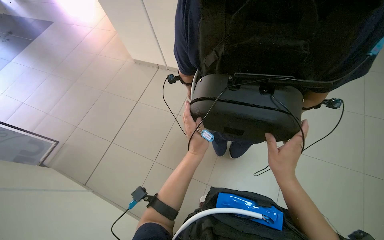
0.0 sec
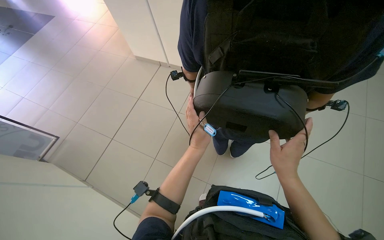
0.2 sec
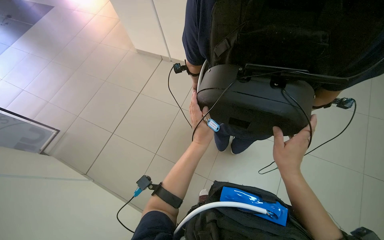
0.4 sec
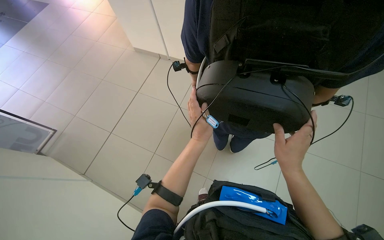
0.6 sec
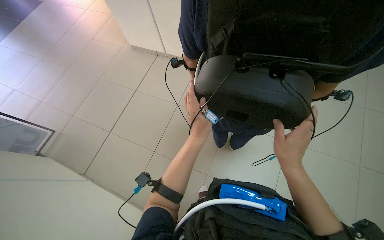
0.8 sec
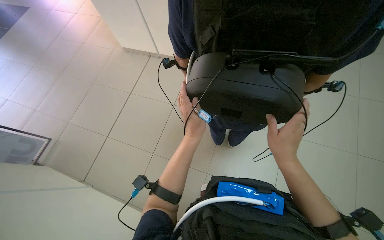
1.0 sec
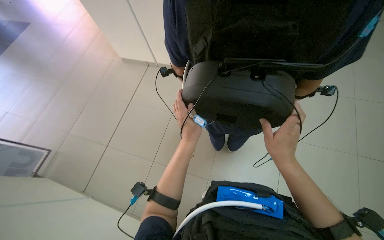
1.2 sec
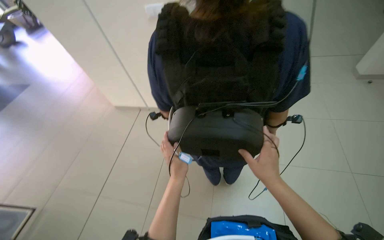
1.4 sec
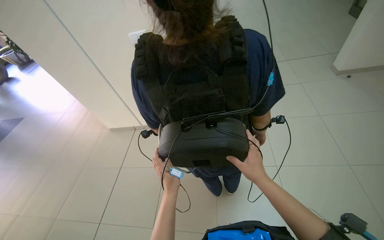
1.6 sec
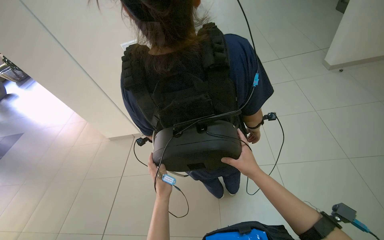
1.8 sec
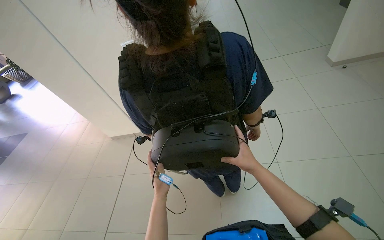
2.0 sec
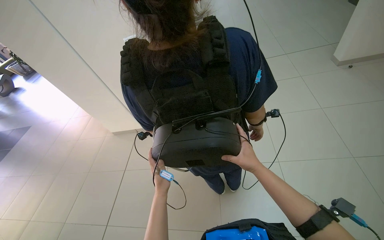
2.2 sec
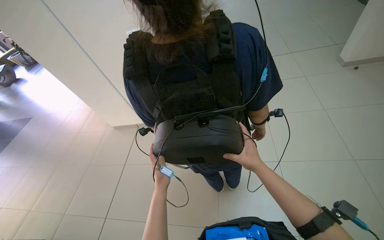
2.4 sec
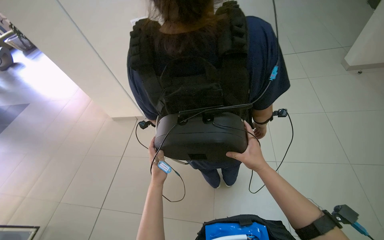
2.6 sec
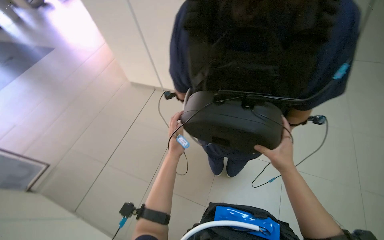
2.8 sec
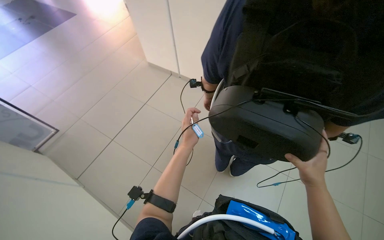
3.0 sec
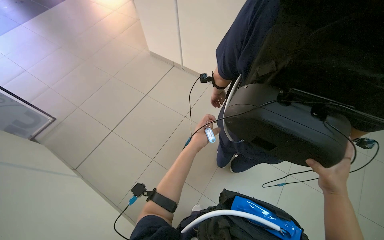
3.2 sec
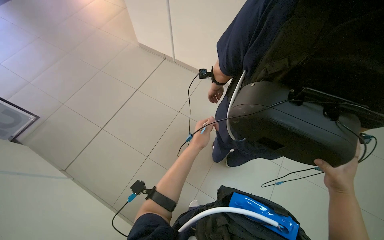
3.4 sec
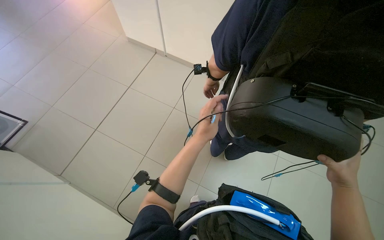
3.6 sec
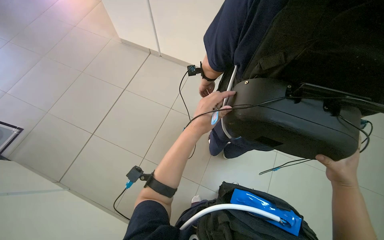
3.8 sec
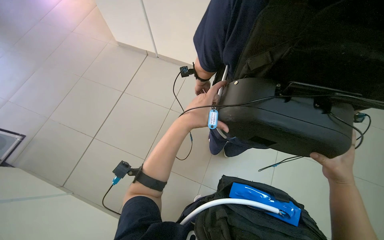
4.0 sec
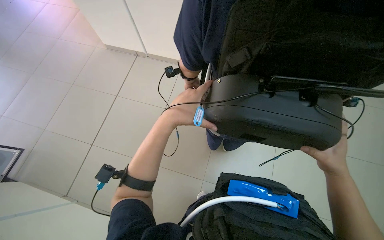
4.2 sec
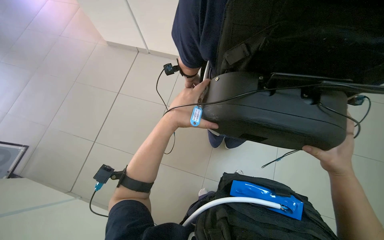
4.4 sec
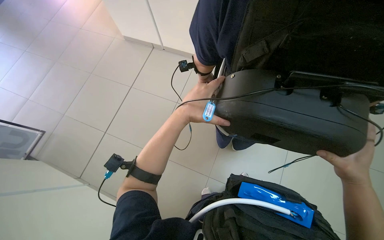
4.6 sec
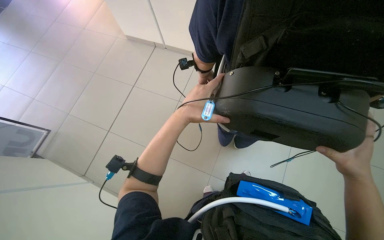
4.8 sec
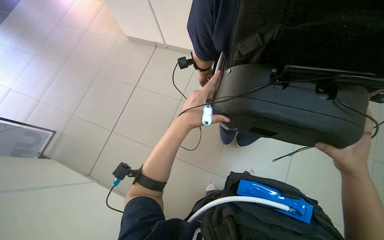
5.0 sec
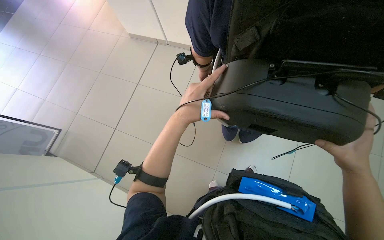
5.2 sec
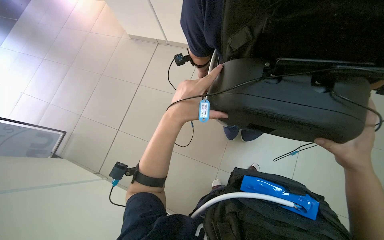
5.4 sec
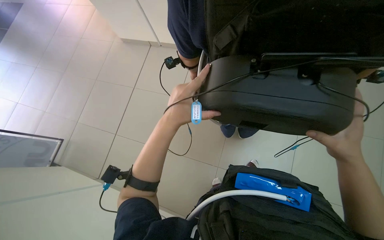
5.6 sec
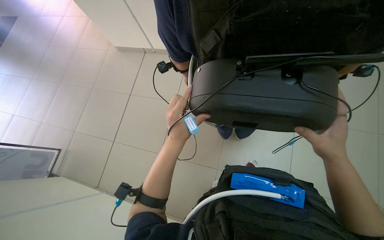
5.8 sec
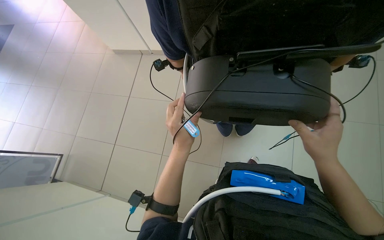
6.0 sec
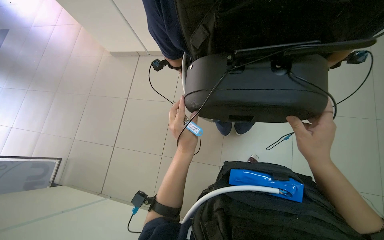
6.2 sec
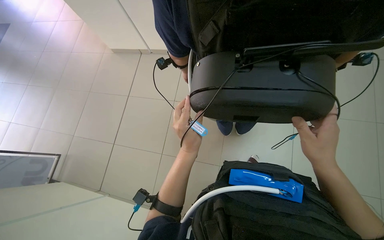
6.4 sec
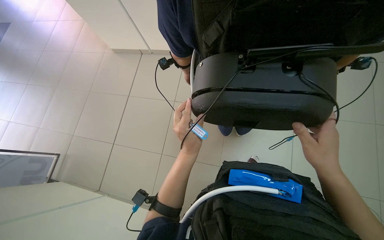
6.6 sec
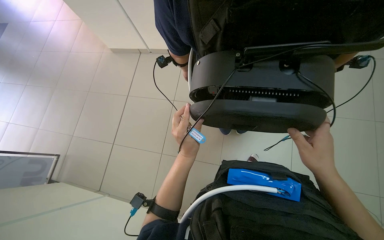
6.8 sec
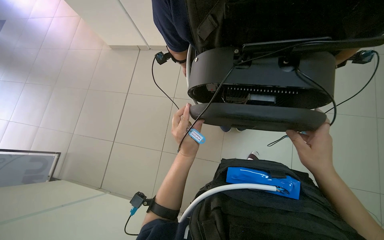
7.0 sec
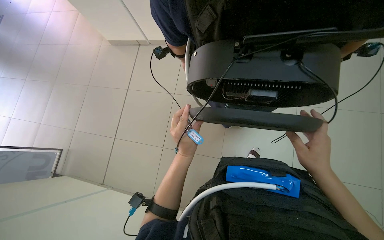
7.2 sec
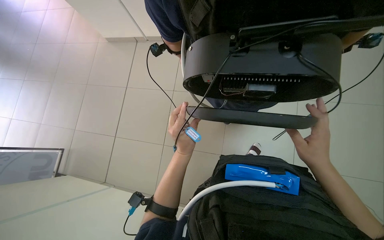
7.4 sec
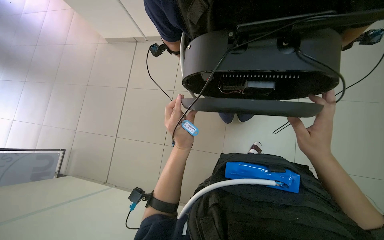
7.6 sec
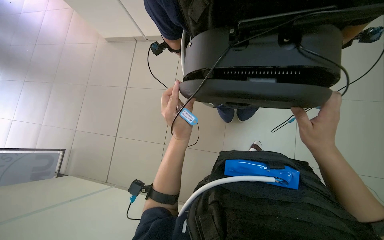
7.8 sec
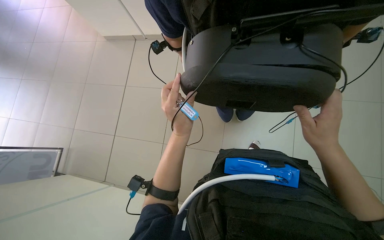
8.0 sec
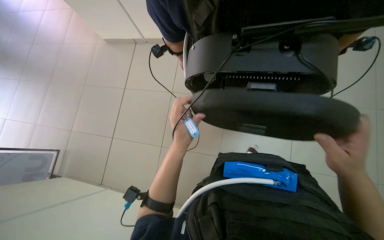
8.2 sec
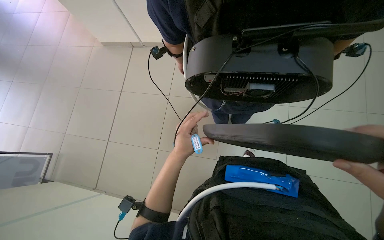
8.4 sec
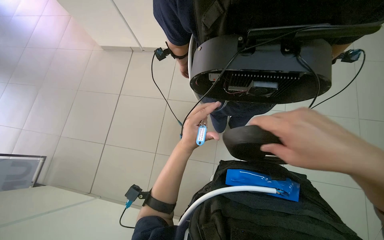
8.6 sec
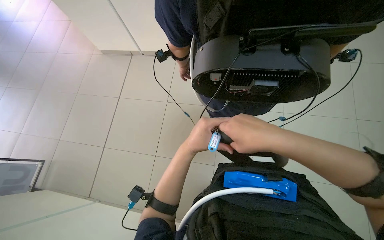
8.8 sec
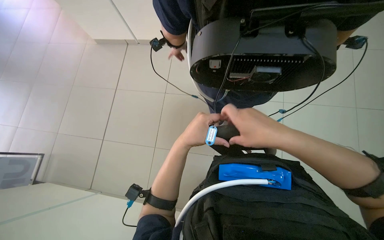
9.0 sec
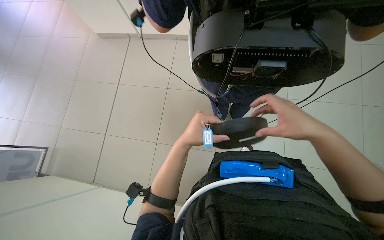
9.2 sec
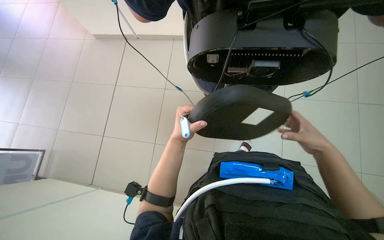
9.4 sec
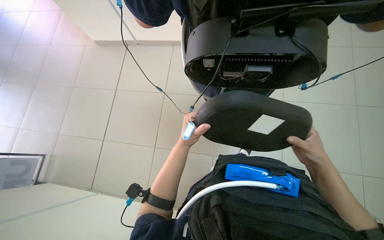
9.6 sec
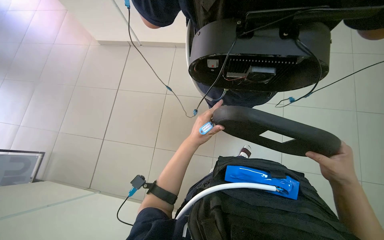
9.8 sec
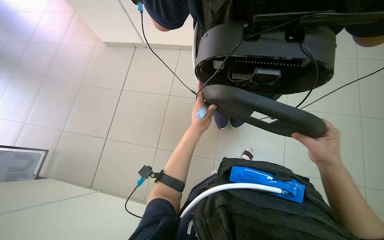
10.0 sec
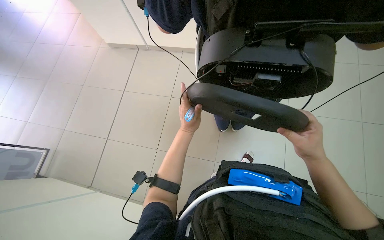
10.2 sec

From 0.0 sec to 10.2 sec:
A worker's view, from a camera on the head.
Job: organizing items.
The whole recording: Disassembling a device. The worker disassembles a black device by removing a component.
From 0.0 sec to 1.4 sec: The camera pitches upward, by roughly 15 degrees.
From 3.0 sec to 4.4 sec: The left hand shifts roughly 10 cm up the picture.
From 4.4 sec to 5.8 sec: The hands stay close to where they were, moving slightly.
From 8.8 sec to 10.2 sec: The right hand goes roughly 20 cm to the right and farther from the camera.

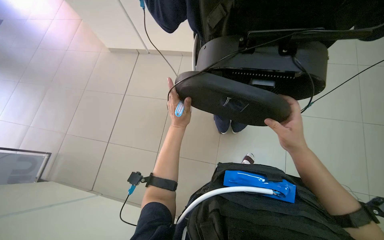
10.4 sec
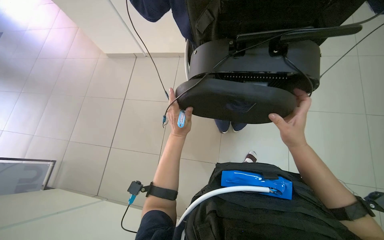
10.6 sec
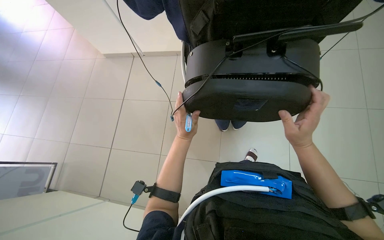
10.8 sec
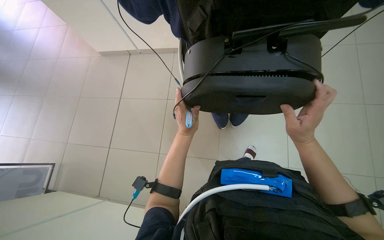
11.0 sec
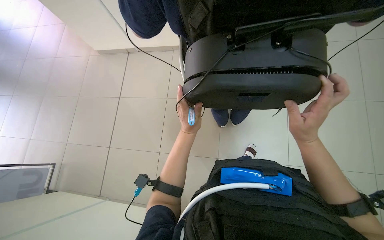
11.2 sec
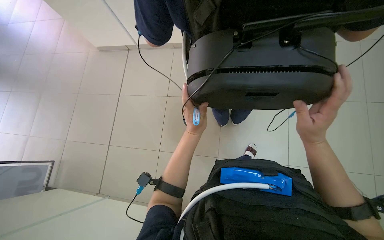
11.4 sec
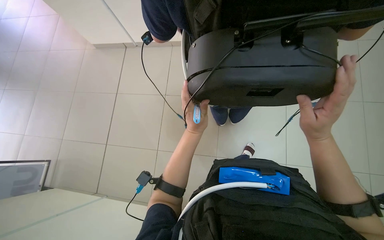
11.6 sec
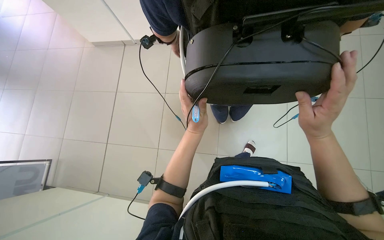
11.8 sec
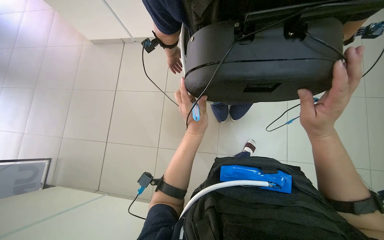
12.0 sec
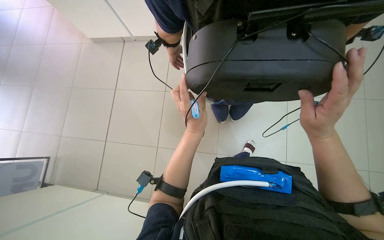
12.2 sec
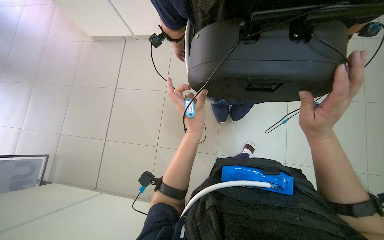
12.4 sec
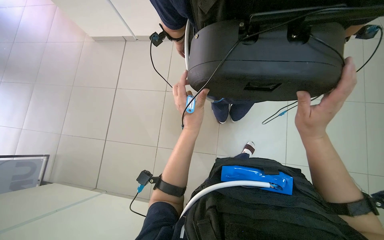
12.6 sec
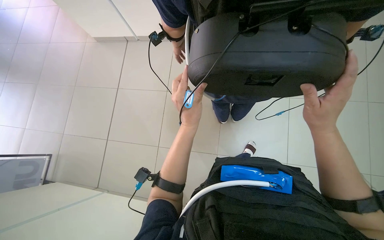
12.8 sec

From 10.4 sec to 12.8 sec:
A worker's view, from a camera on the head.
Job: organizing items.
The whole recording: Disassembling a device. The worker disassembles a black device by removing a component.
From 10.4 sec to 12.8 sec: The hands stay close to where they were, moving slightly.

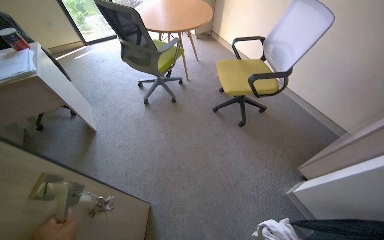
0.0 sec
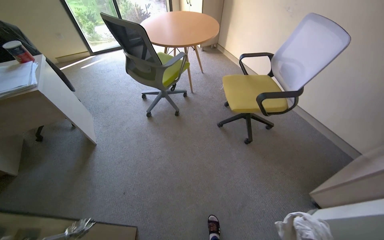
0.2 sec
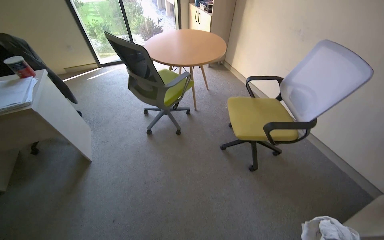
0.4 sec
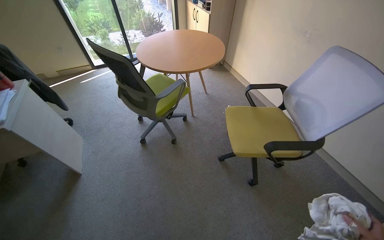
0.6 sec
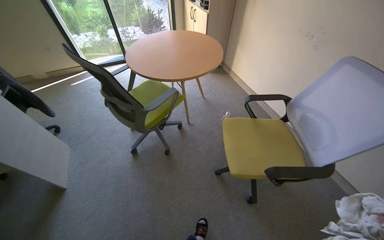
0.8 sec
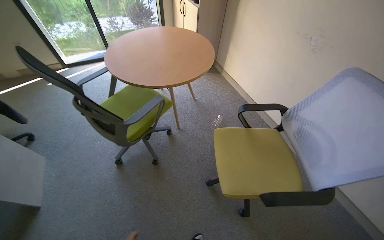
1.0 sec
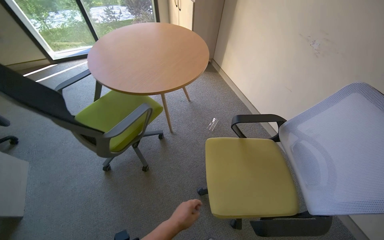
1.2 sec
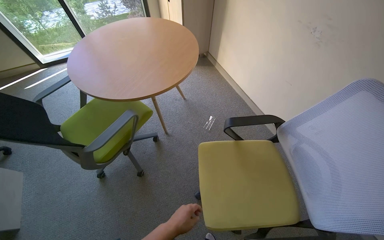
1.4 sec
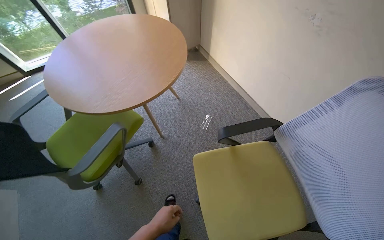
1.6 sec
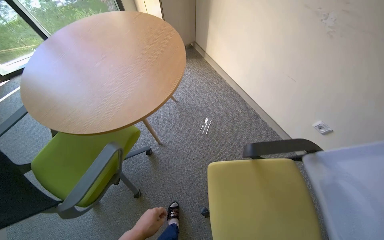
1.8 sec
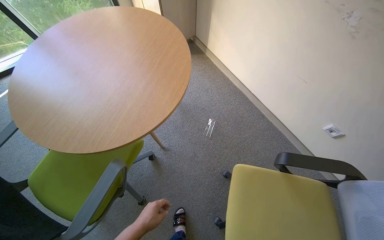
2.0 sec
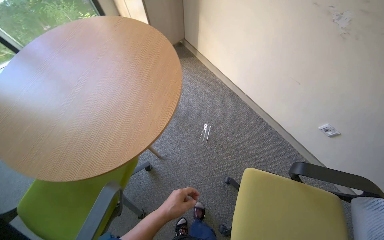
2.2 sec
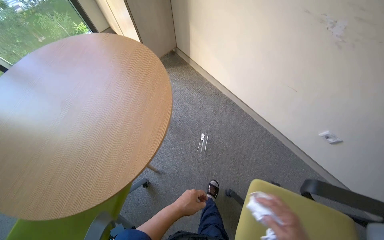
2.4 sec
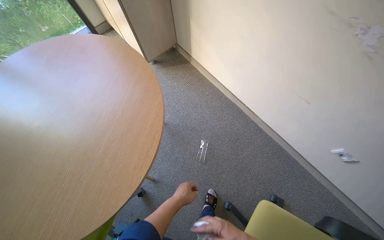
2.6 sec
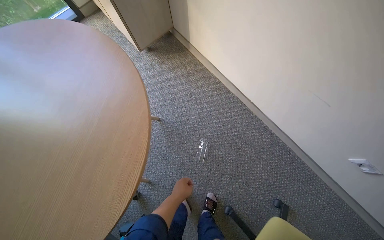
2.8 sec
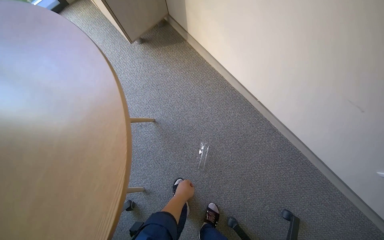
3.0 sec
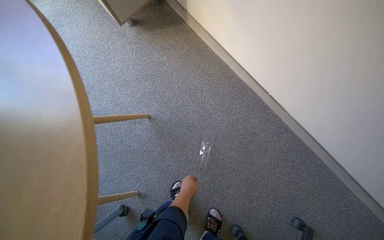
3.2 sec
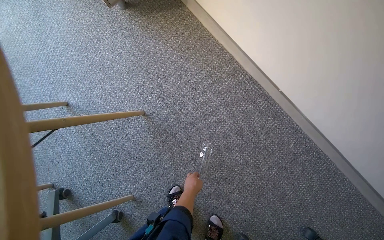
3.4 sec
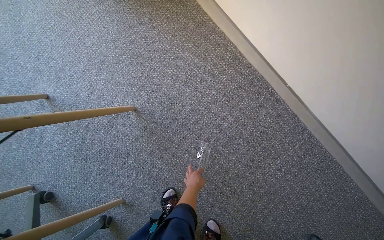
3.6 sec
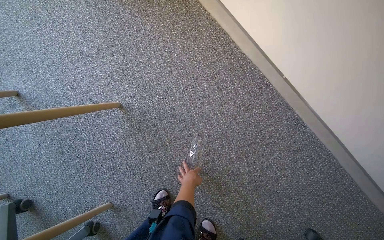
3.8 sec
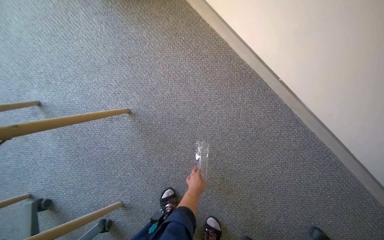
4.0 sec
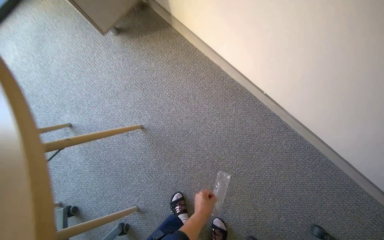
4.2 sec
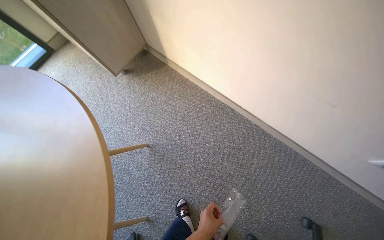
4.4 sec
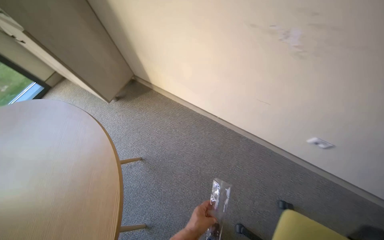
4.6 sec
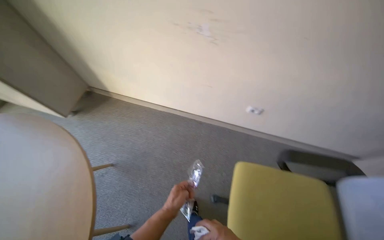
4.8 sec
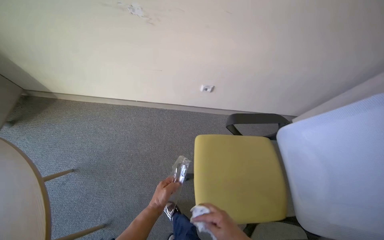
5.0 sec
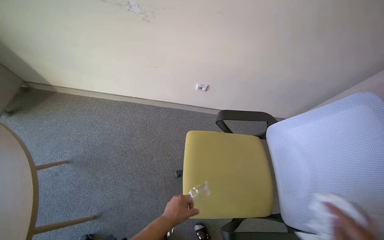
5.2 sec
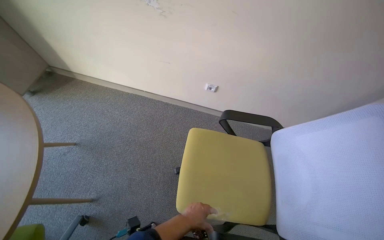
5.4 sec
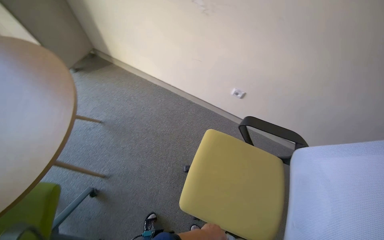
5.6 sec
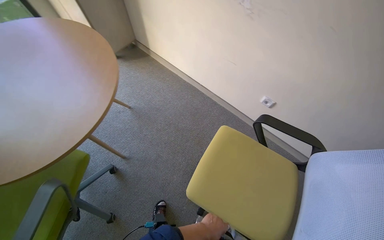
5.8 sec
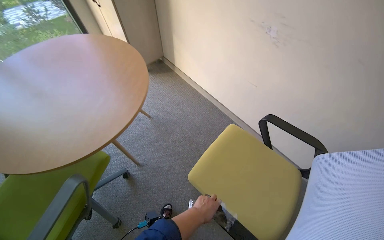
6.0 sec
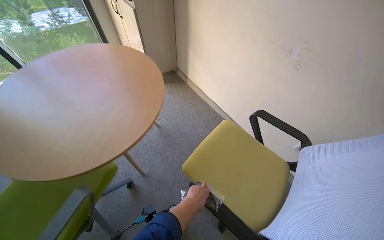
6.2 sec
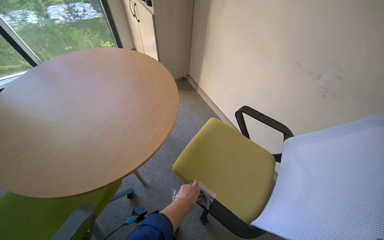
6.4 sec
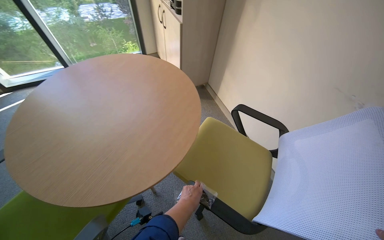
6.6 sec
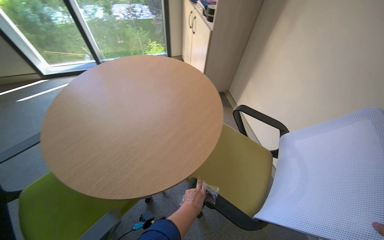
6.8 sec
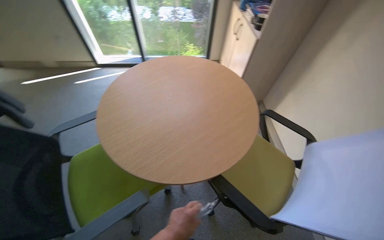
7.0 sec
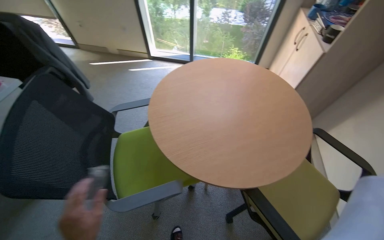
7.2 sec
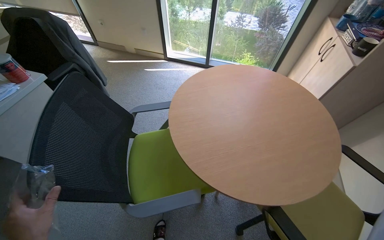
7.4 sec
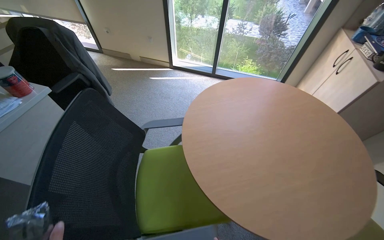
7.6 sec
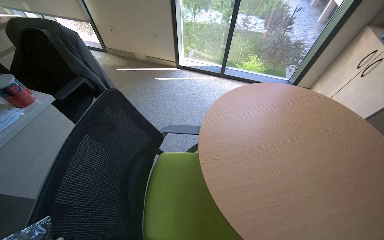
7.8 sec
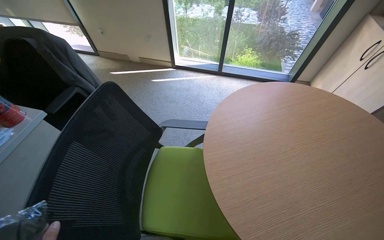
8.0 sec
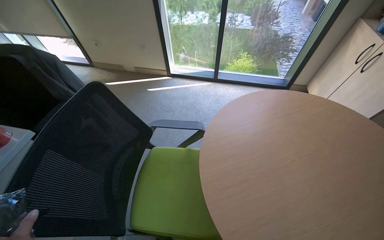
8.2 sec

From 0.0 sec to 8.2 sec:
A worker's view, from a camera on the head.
Job: organizing items.
The whole recording: Cleaning office area. The worker moves chairs, picks up items, wipes surfaces, and organizes objects in the office.
From 0.0 sec to 1.6 sec: The head travels approximately 1 m.
From 1.6 sec to 3.2 sec: The camera is carried roughly 90 cm. The wearer looks some 20 degrees further downward.
From 3.2 sec to 5.0 sec: The camera travels approximately 60 cm. The wearer looks about 45 degrees further to the right. The view tips upward by approximately 20 degrees.
From 5.0 sec to 6.6 sec: The head rotates roughly 60 degrees to the left. The view tips upward by approximately 15 degrees.
From 6.6 sec to 8.2 sec: The wearer moves about 60 cm. The wearer looks about 40 degrees further to the left.
